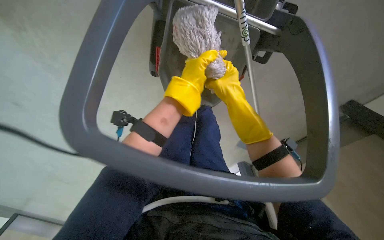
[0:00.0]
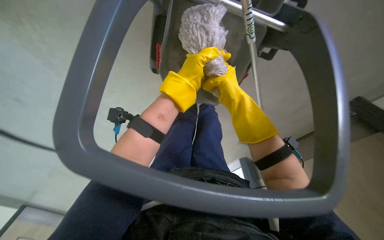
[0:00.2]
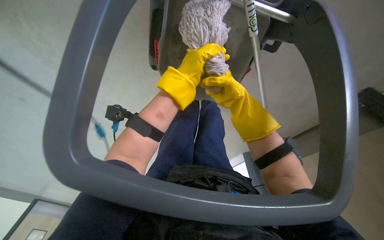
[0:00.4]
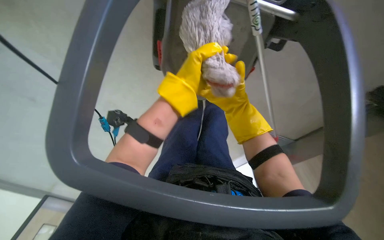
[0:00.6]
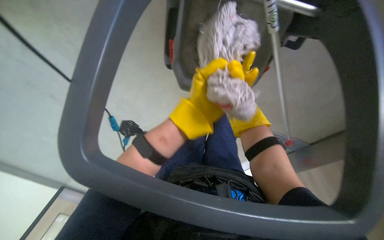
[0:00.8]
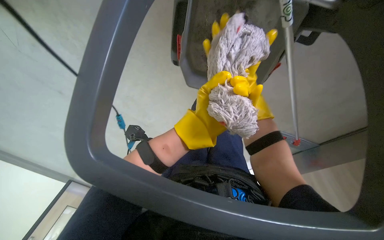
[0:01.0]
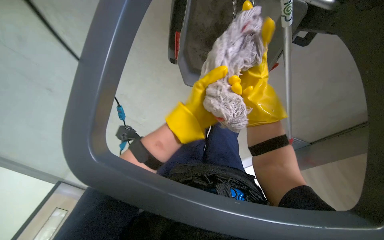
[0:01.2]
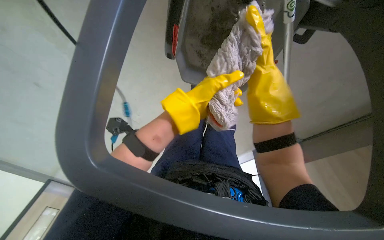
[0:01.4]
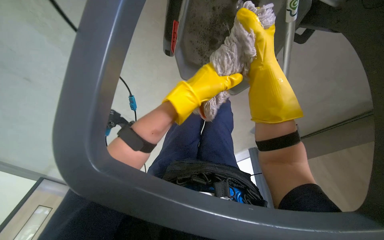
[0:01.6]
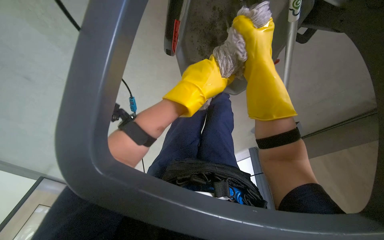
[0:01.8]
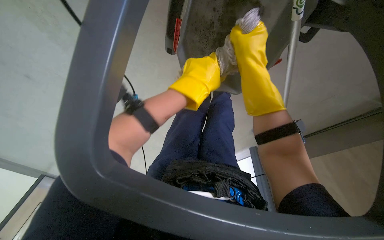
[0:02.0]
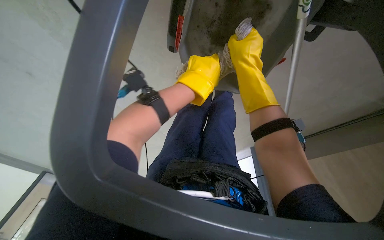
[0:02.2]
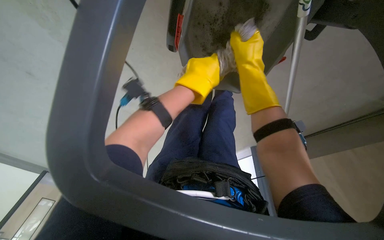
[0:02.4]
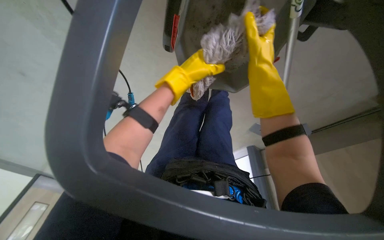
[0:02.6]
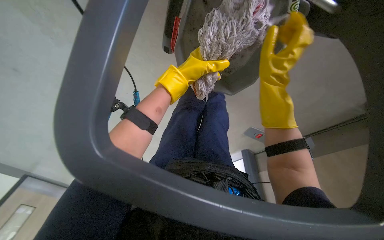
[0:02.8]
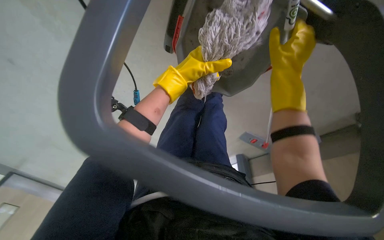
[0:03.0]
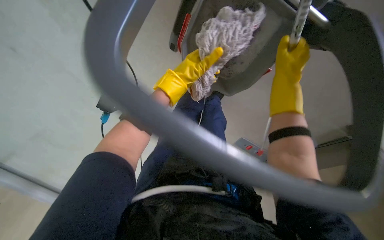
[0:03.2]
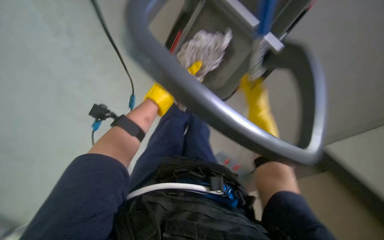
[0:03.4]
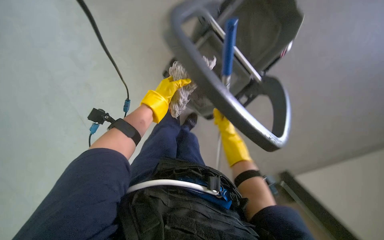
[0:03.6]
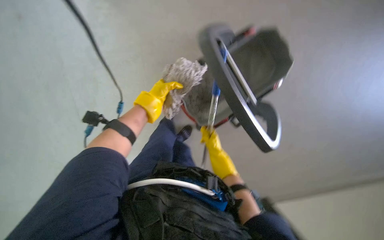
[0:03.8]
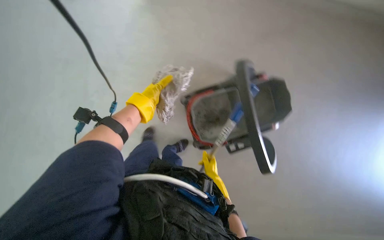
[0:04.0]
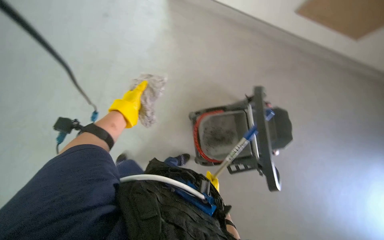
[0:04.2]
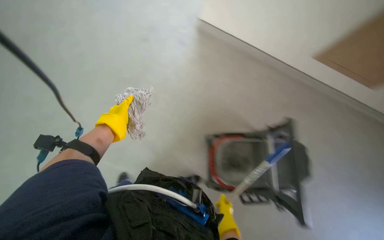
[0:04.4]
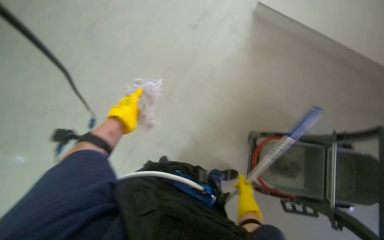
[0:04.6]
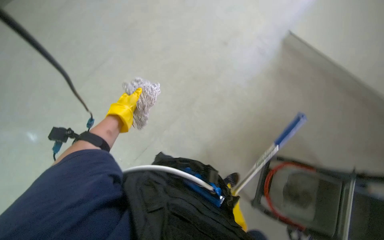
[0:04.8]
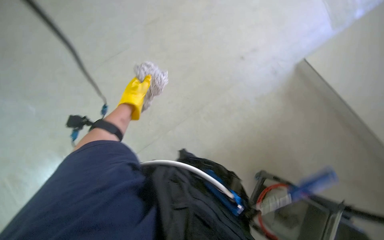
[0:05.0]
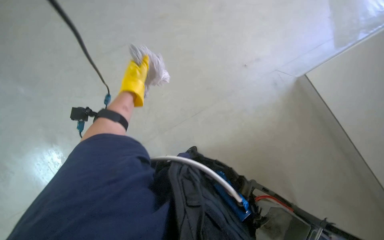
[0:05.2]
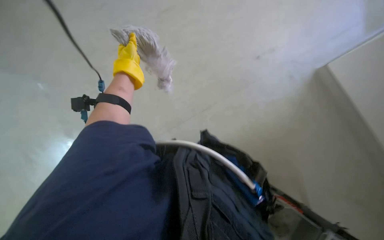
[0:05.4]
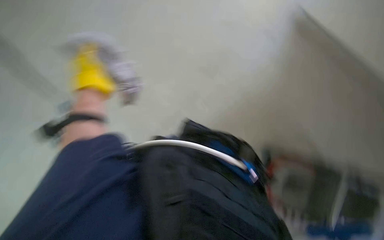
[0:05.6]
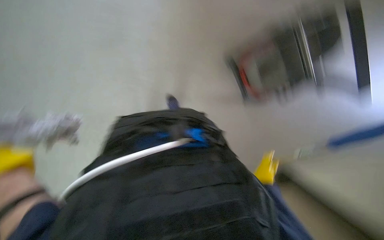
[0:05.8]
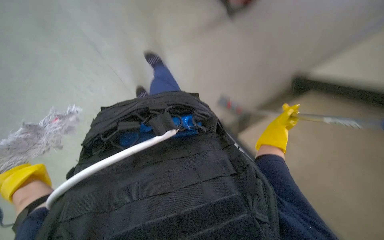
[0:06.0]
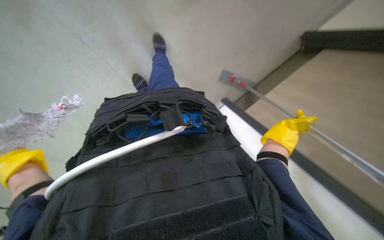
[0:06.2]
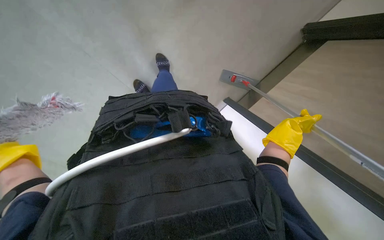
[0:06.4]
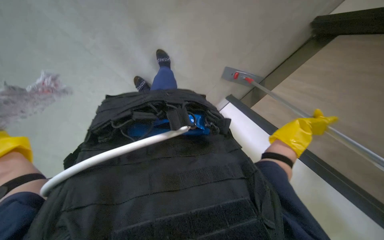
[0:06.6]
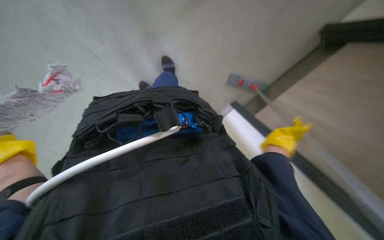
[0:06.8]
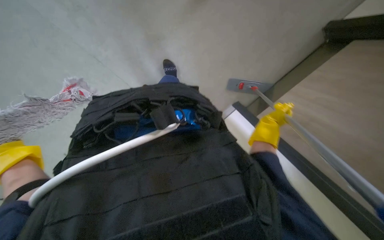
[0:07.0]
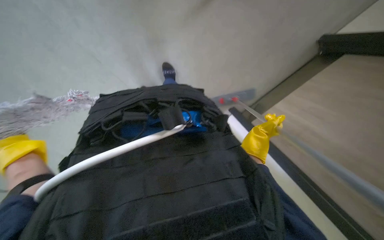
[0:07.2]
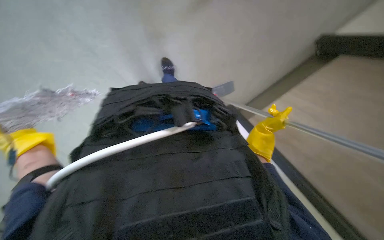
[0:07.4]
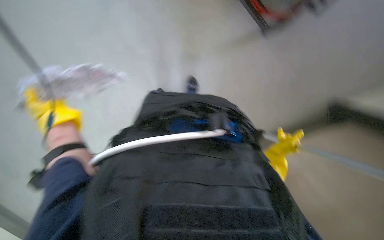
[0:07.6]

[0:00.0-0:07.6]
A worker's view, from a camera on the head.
Job: mopping floor.
The whole recording: Wringing mop head. The worker wrings out the mop head in a bucket.
0:00.0 to 0:01.6: The right hand goes farther from the camera and returns, approximately 20 cm each way.
0:01.6 to 0:03.0: The hands make small movements and keep their place.
0:03.0 to 0:04.6: The wearer looks about 25 degrees further upward. The right hand shifts roughly 35 cm down the picture.
0:06.0 to 0:07.6: The right hand moves about 5 cm to the left and comes back.

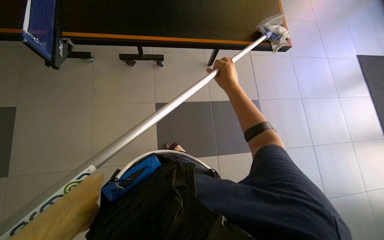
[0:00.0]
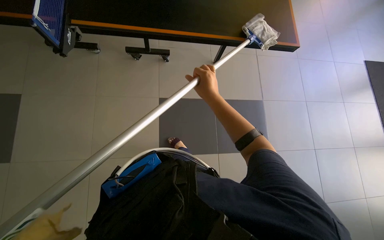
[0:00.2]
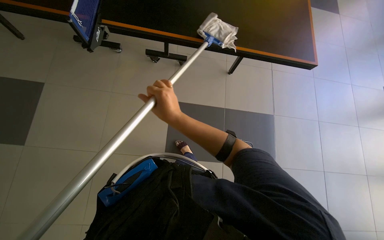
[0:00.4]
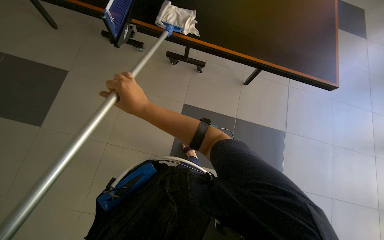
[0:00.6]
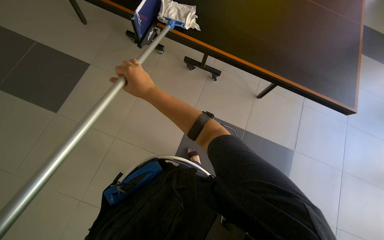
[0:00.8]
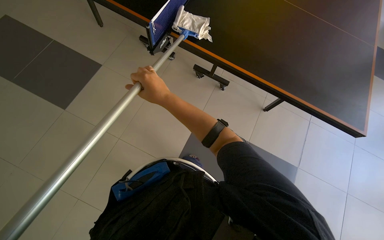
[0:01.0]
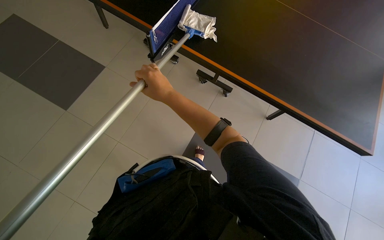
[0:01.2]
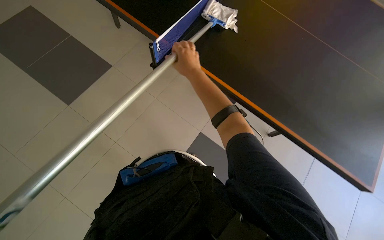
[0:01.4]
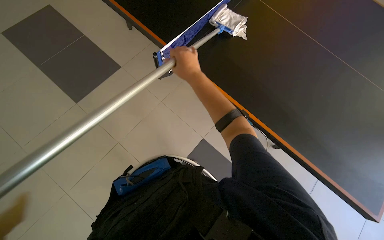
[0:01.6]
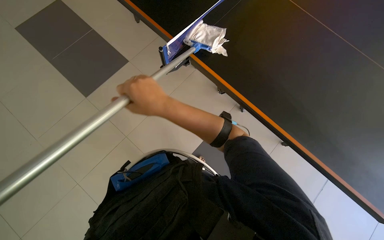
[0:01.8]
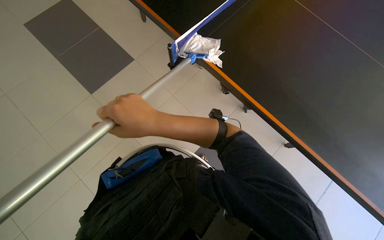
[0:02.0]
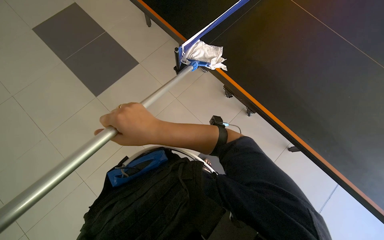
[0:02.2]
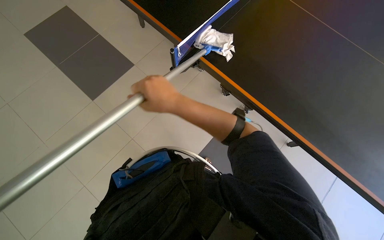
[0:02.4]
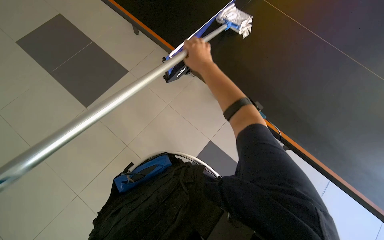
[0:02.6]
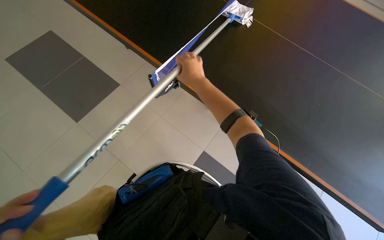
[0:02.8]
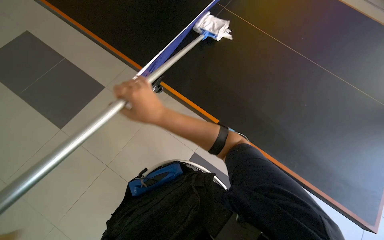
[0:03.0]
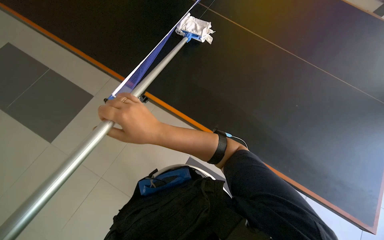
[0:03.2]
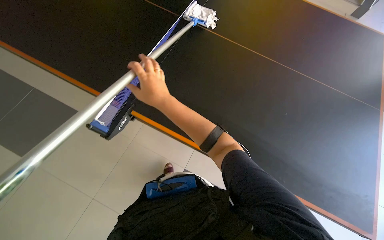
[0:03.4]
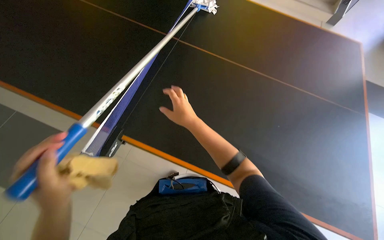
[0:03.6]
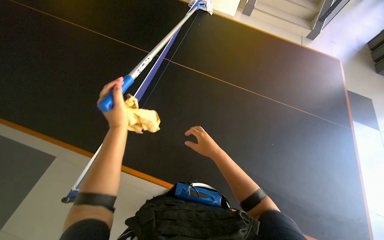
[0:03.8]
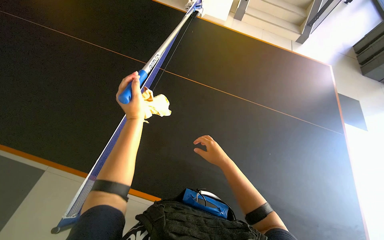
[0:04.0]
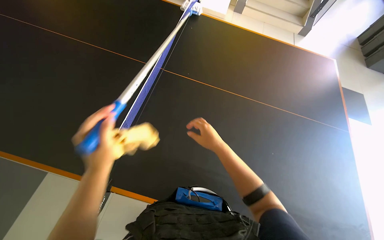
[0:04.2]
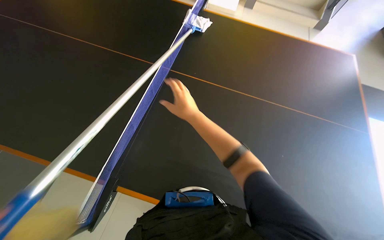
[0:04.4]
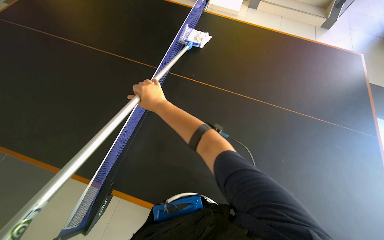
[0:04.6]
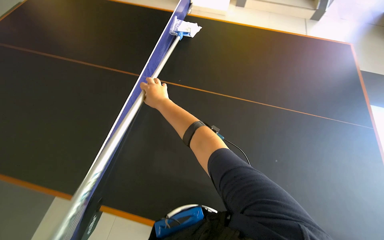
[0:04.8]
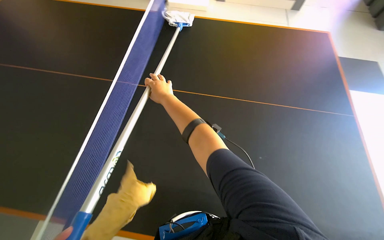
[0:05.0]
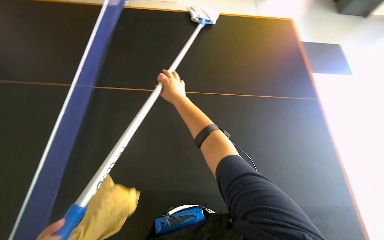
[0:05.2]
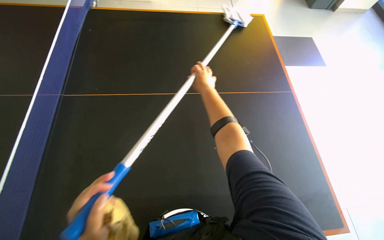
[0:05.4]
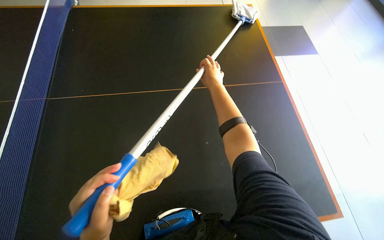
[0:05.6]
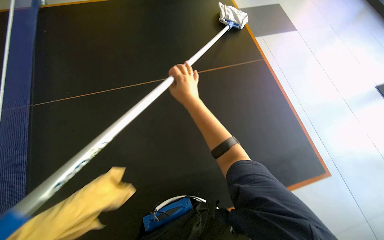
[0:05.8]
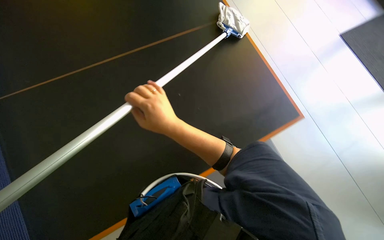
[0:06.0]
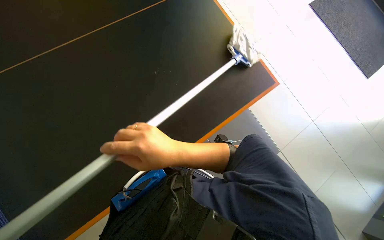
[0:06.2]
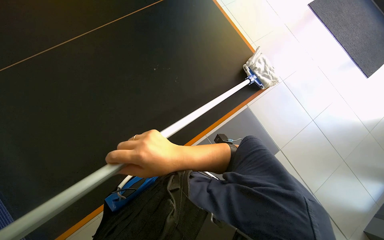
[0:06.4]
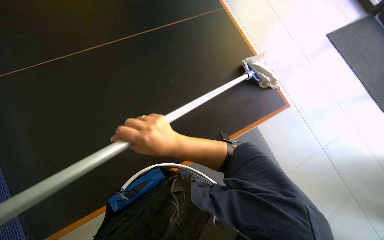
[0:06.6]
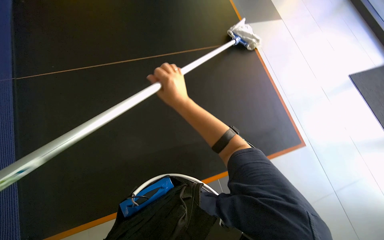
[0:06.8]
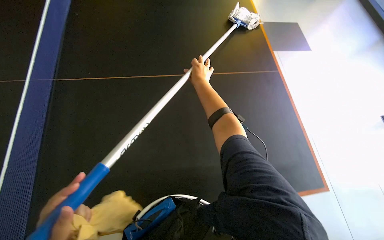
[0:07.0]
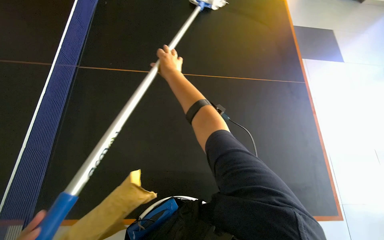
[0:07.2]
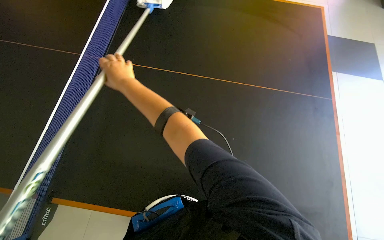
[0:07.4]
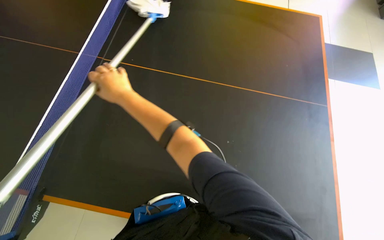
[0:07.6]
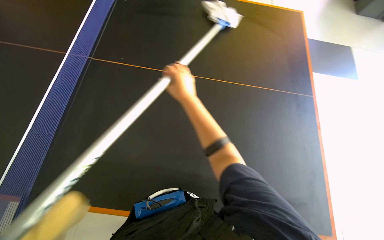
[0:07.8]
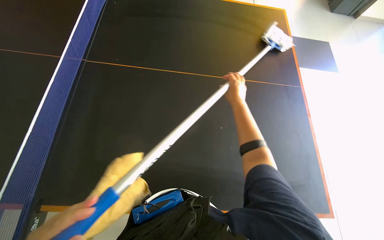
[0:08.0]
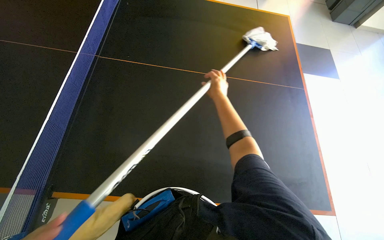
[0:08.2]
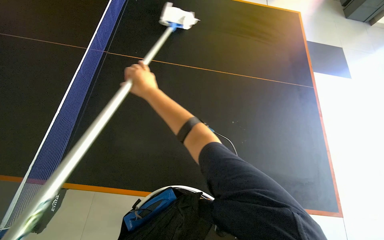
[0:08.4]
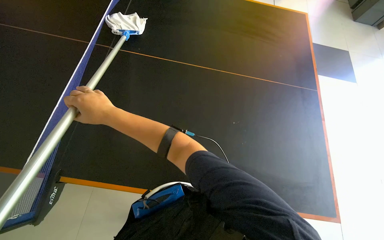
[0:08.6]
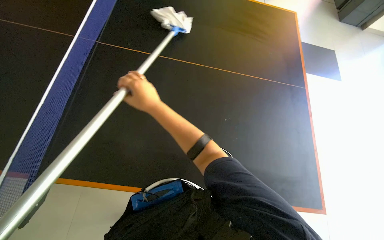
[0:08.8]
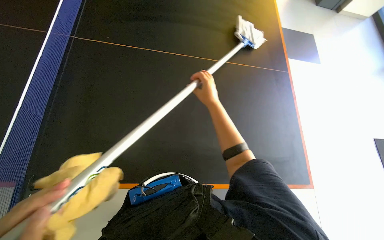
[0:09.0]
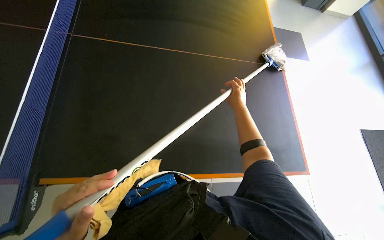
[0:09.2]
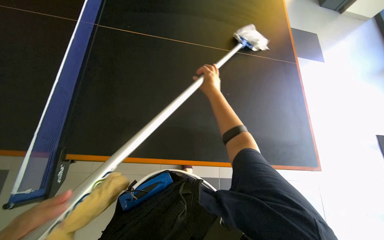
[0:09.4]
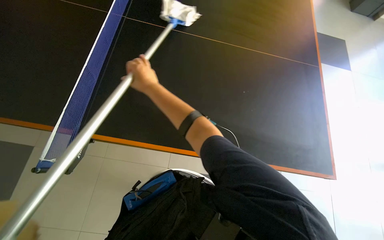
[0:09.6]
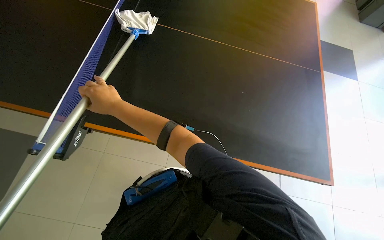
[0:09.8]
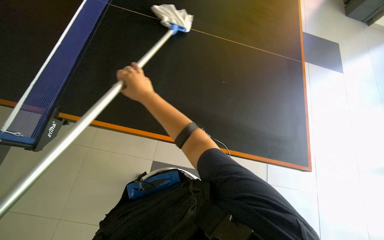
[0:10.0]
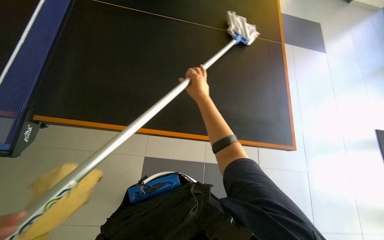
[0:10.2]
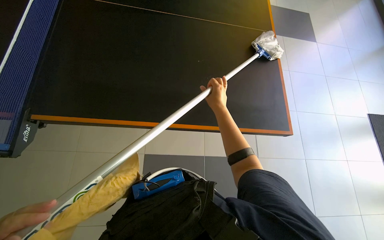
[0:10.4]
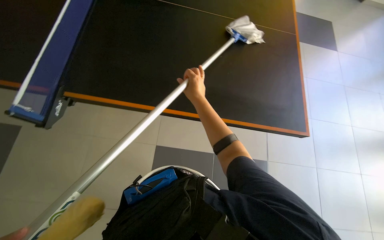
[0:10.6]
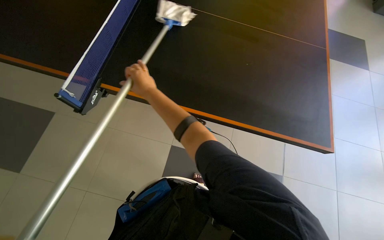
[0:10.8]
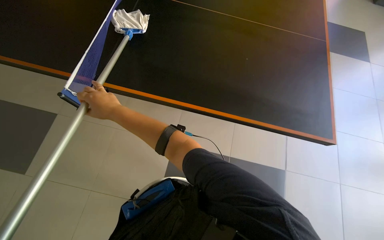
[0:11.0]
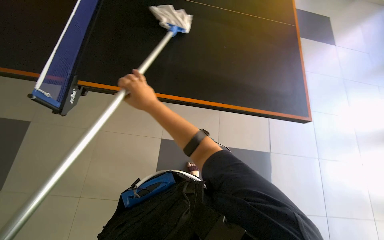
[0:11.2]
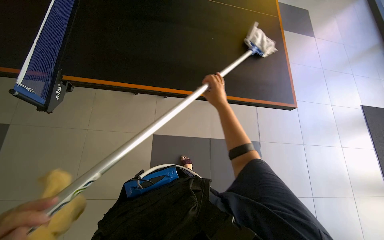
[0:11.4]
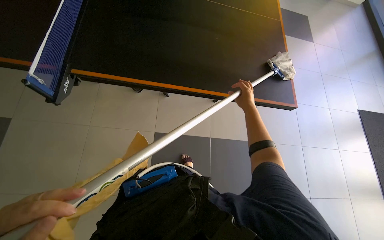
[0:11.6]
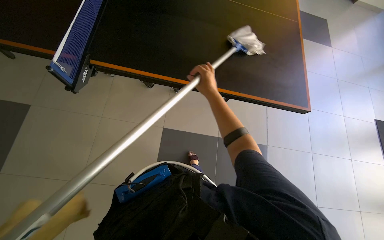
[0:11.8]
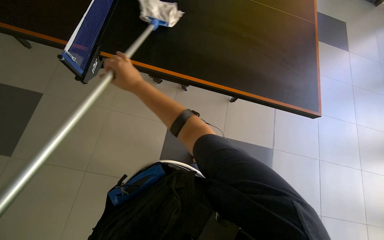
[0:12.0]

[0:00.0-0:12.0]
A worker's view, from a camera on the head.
Job: wiping surfaces.
The whole recording: Cleaning a large table. The worker cleans a large black table using a pole with a cloth.
0:00.0 to 0:01.6: The wearer's head swings some 35 degrees to the left.
0:01.6 to 0:03.0: The right hand swings up and down the picture, some 20 cm each way, with 2 reversals.
0:04.4 to 0:06.0: The right hand goes left and right, some 20 cm each way, reversing 2 times.
0:07.6 to 0:09.0: The right hand swings left and right, about 35 cm each way, with 2 reversals.
0:09.0 to 0:10.4: The right hand goes left and right, about 40 cm each way, reversing 2 times.
